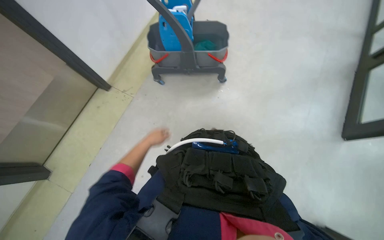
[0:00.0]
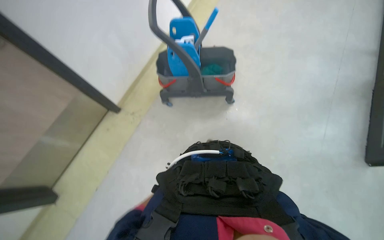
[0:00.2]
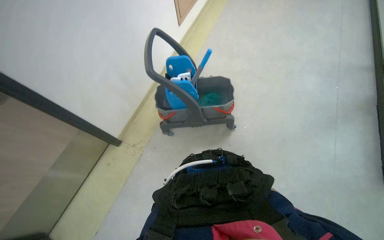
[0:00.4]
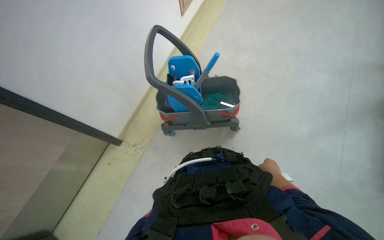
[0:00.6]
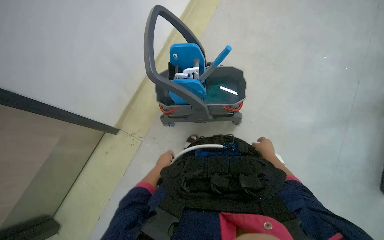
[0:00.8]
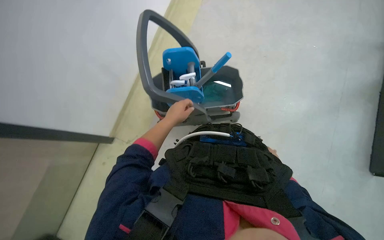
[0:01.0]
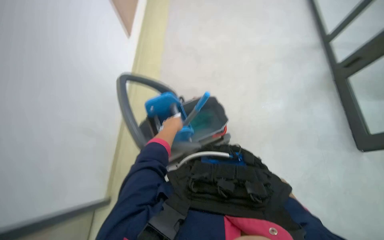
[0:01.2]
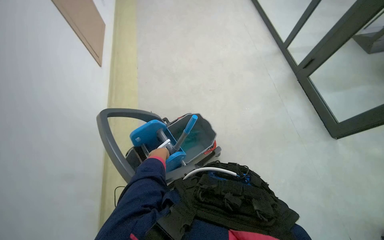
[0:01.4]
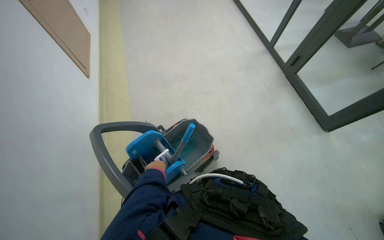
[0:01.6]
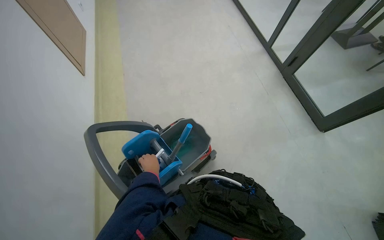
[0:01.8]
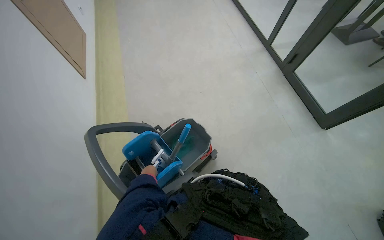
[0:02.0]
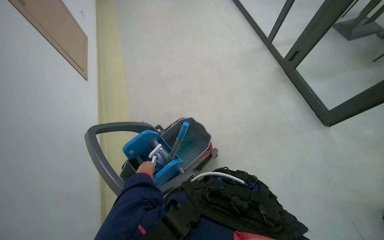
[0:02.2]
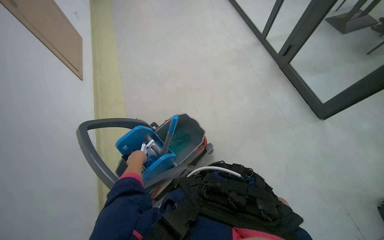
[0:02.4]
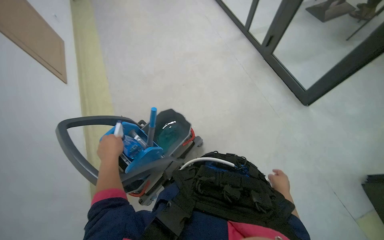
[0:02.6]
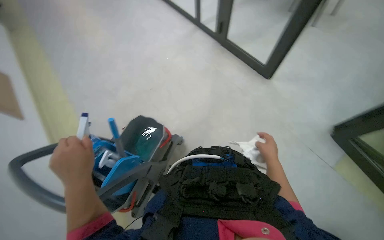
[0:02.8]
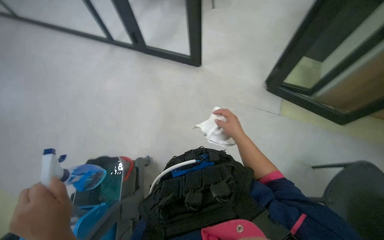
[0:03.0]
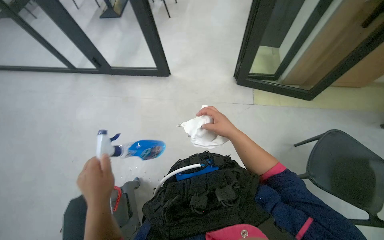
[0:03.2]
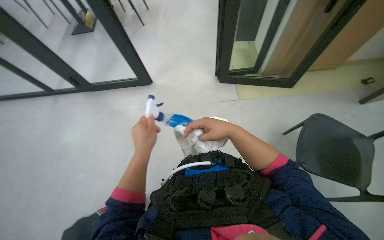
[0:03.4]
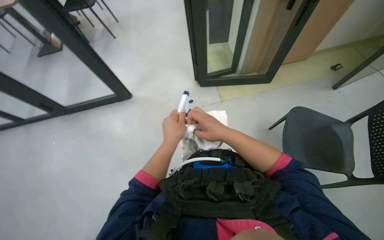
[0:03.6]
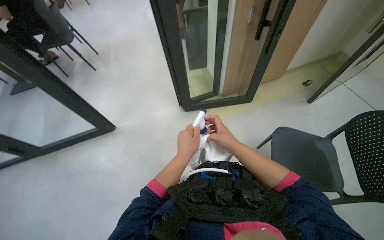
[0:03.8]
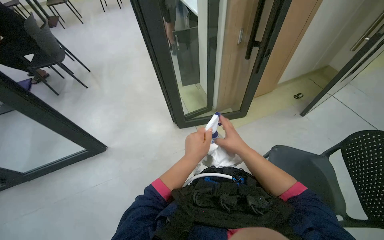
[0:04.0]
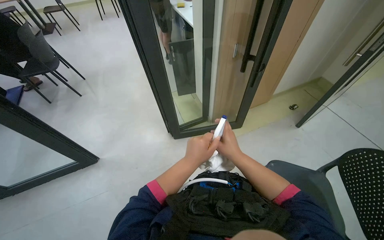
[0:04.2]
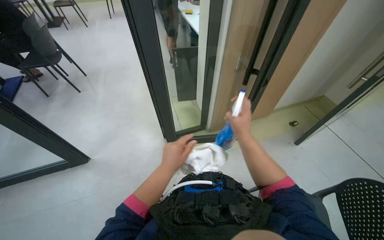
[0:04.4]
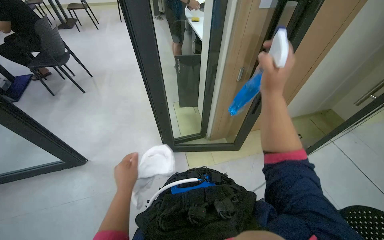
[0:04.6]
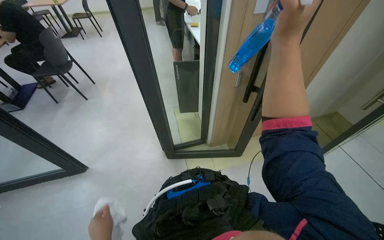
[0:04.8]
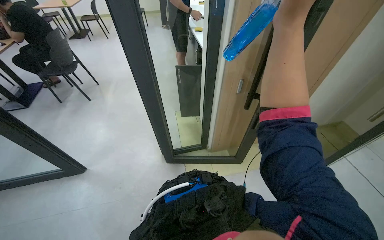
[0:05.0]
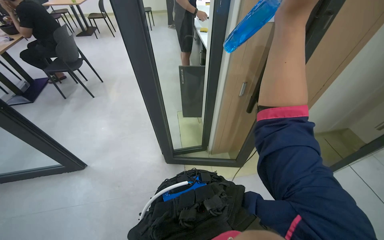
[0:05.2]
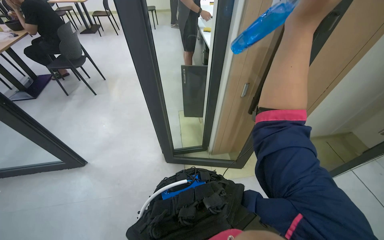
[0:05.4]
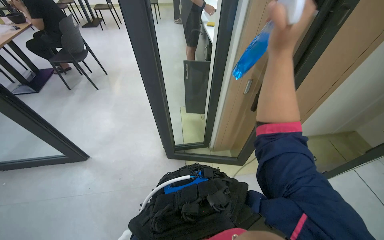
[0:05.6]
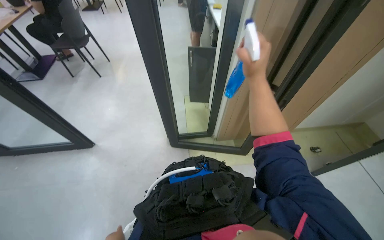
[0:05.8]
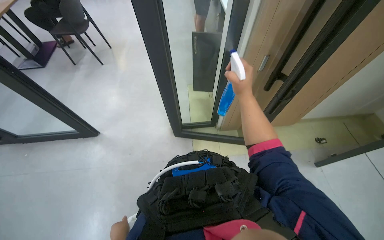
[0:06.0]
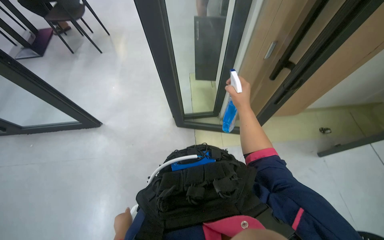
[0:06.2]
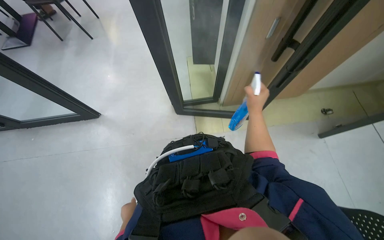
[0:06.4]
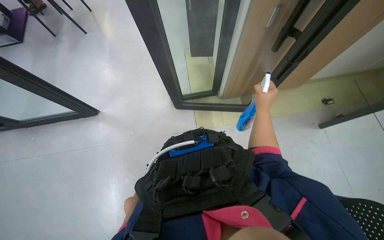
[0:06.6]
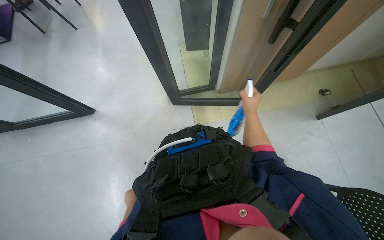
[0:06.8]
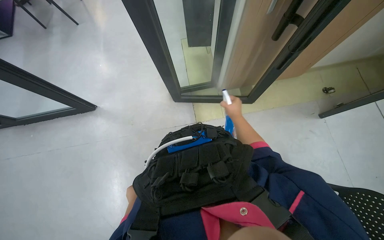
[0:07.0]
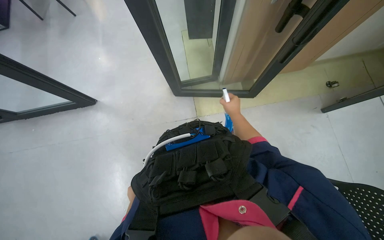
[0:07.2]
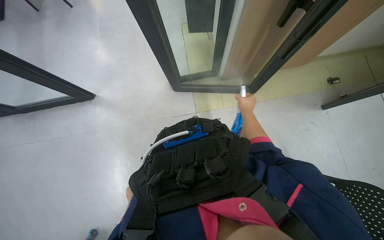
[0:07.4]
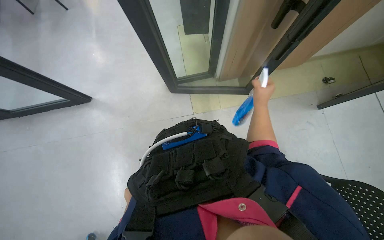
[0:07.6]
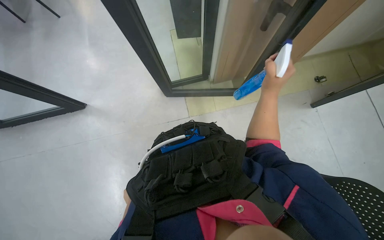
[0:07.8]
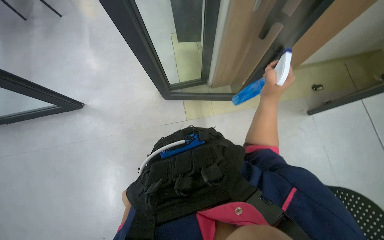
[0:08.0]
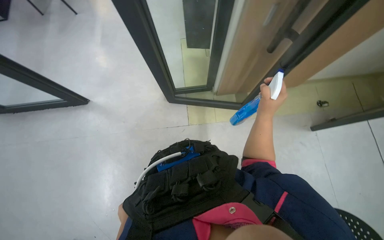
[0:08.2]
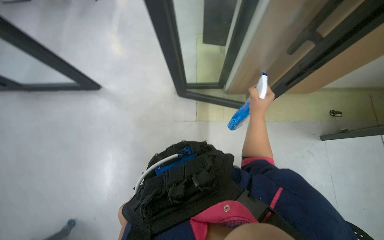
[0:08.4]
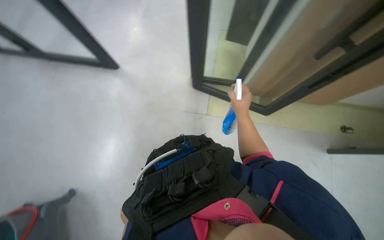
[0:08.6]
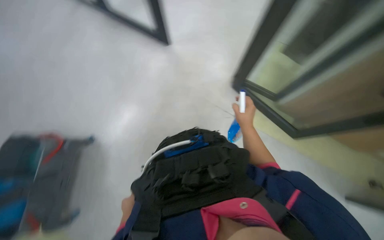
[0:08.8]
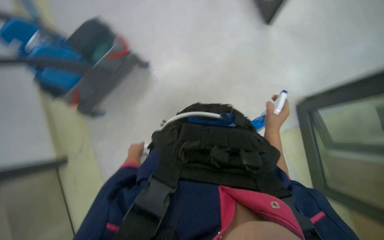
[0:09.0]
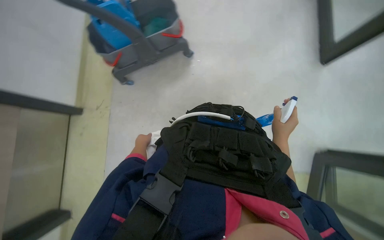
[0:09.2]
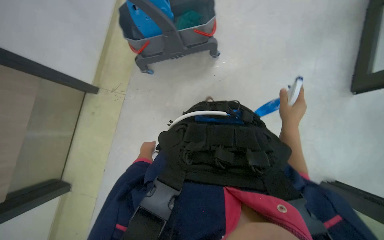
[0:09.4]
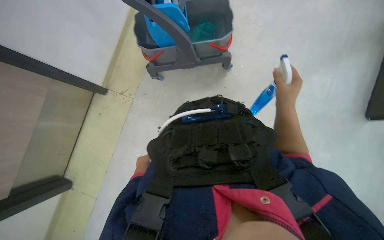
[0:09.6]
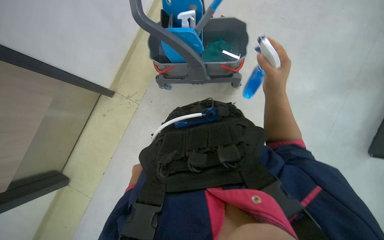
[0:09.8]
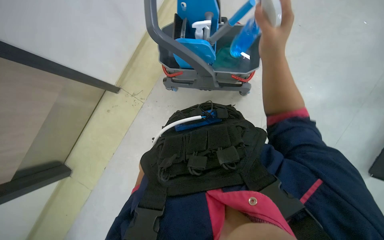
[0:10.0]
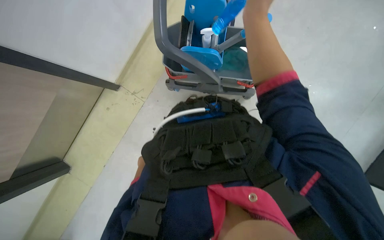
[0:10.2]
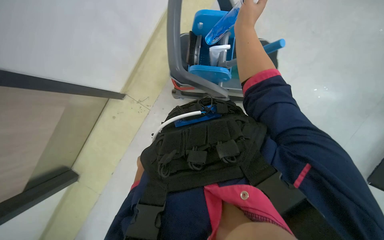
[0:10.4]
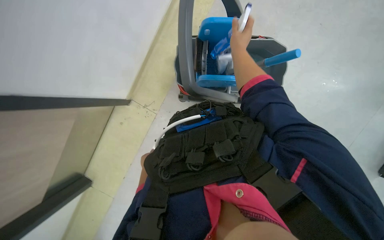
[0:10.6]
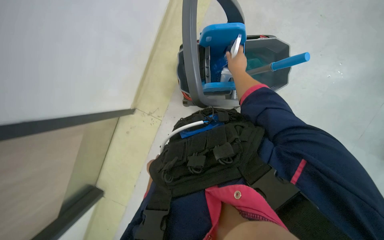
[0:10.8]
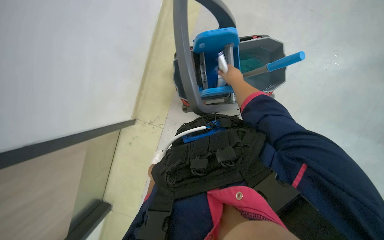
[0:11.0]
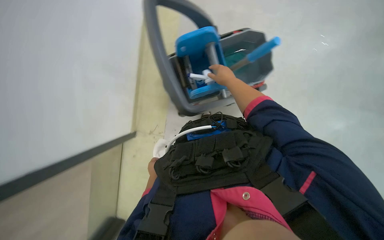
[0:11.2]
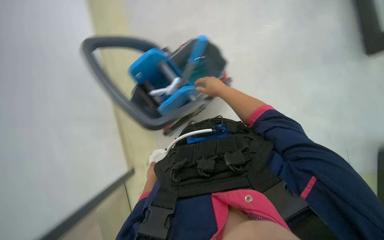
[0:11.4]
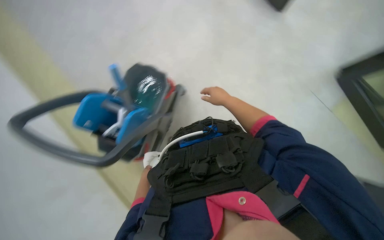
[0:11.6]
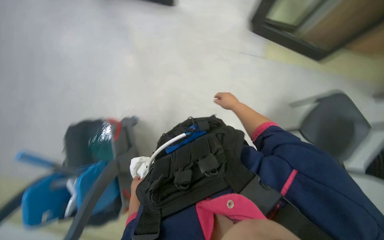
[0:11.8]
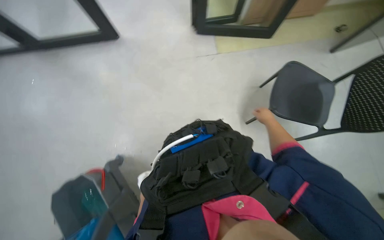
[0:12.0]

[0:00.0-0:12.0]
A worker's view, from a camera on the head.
Job: wiping surfaces.
The whole recording: Wiping glass partition. The worker sprays and wipes the glass partition with a cloth.
0:00.0 to 0:01.6: The camera pitches upward, by roughly 30 degrees.
0:01.6 to 0:03.0: The wearer's head swings some 30 degrees to the right.
0:03.0 to 0:04.4: The camera travels about 50 cm. The head turns to the right by roughly 40 degrees. The wearer looks approximately 20 degrees further upward.
0:04.4 to 0:06.0: The right hand goes approximately 20 cm up the picture.
0:06.0 to 0:07.6: The view tips downward by roughly 20 degrees. The right hand goes some 20 cm farther from the camera and to the right.
0:07.6 to 0:09.0: The scene turns about 30 degrees clockwise in the picture.
0:09.0 to 0:10.4: The wearer's head swings approximately 45 degrees to the left. The view tips upward by approximately 10 degrees.
0:10.4 to 0:12.0: Everything in view rotates about 45 degrees counterclockwise.

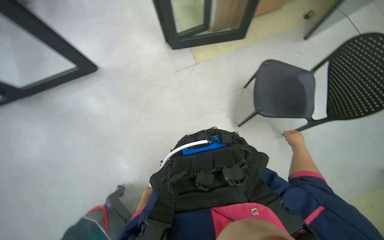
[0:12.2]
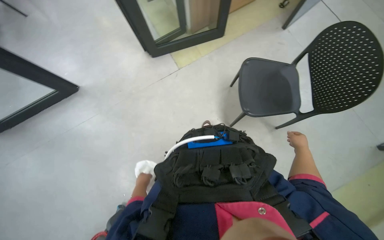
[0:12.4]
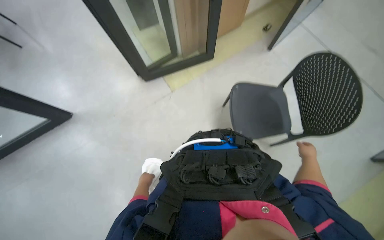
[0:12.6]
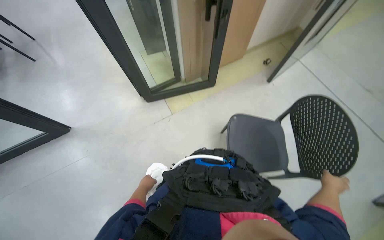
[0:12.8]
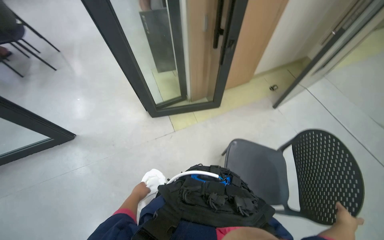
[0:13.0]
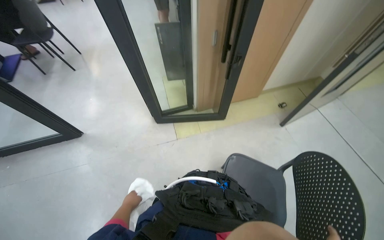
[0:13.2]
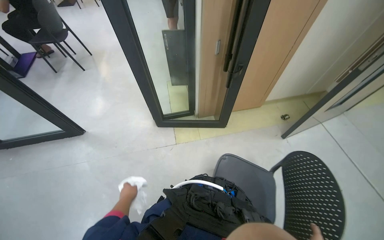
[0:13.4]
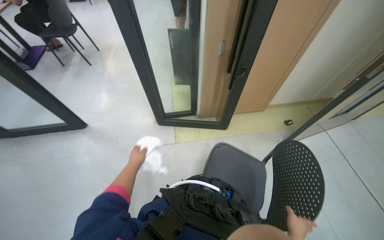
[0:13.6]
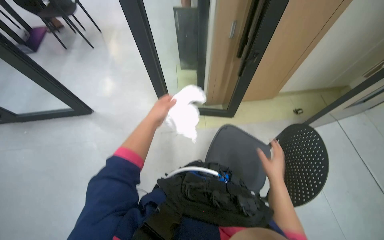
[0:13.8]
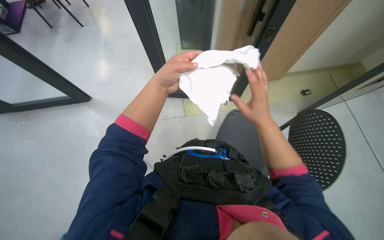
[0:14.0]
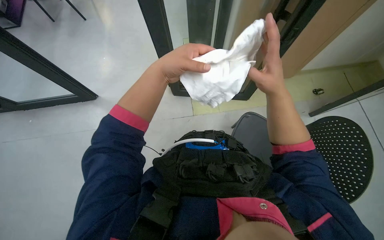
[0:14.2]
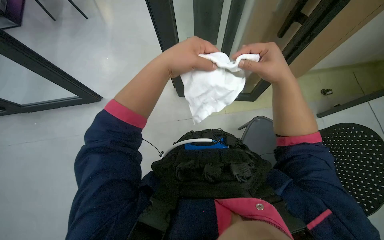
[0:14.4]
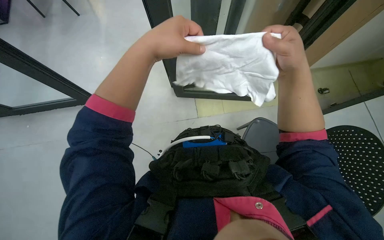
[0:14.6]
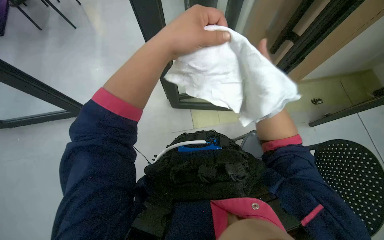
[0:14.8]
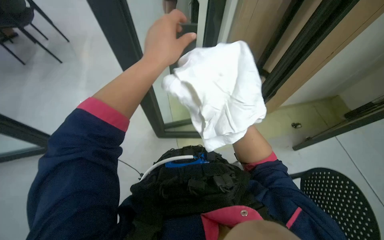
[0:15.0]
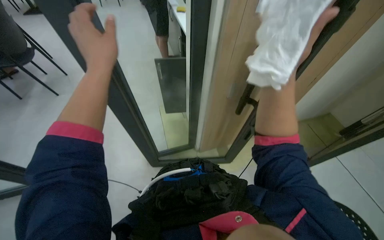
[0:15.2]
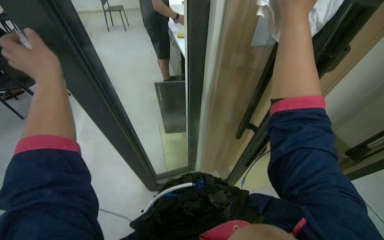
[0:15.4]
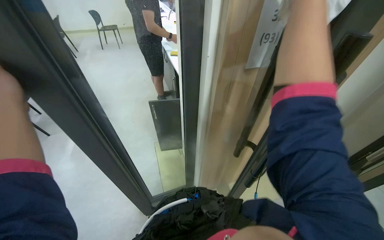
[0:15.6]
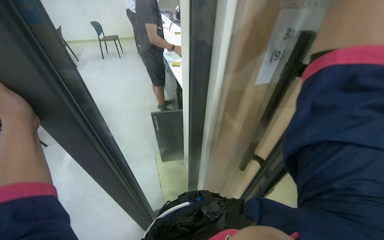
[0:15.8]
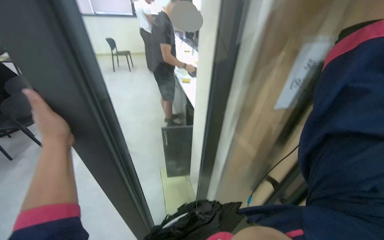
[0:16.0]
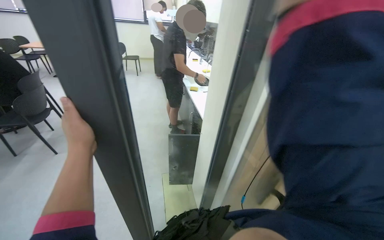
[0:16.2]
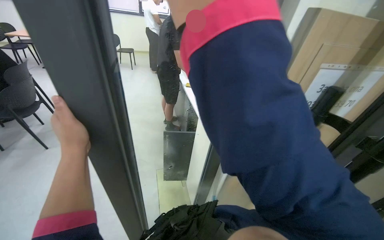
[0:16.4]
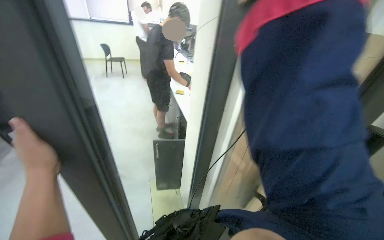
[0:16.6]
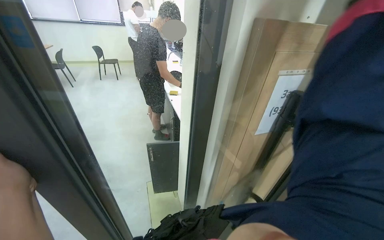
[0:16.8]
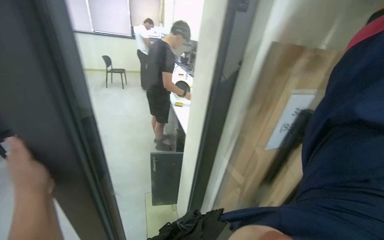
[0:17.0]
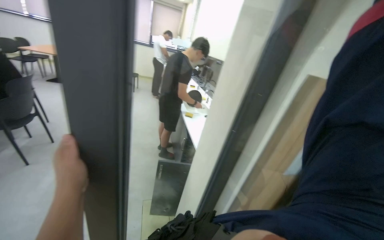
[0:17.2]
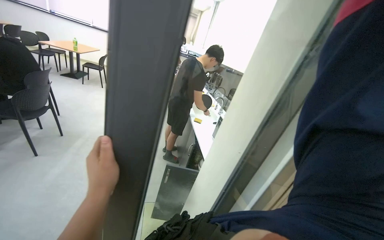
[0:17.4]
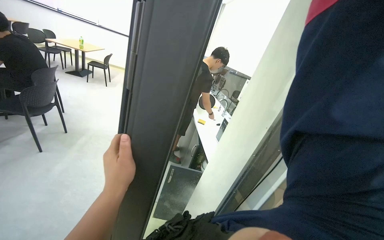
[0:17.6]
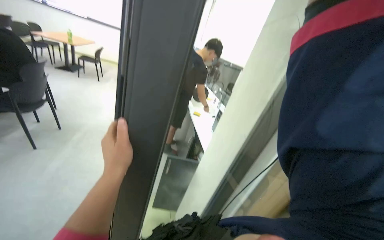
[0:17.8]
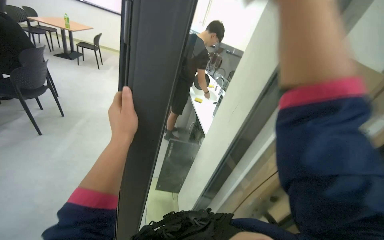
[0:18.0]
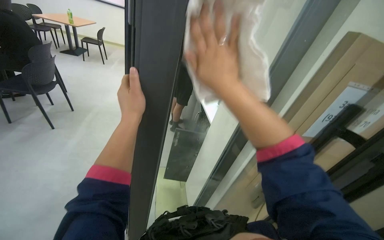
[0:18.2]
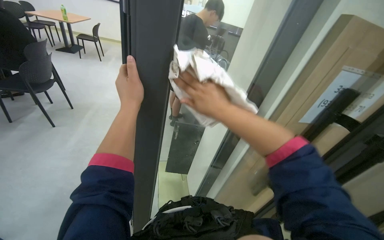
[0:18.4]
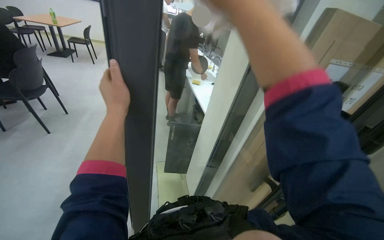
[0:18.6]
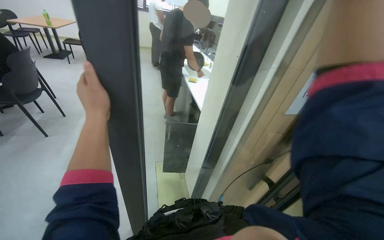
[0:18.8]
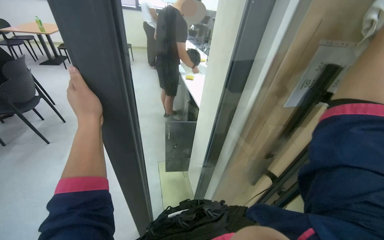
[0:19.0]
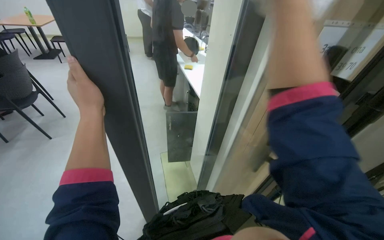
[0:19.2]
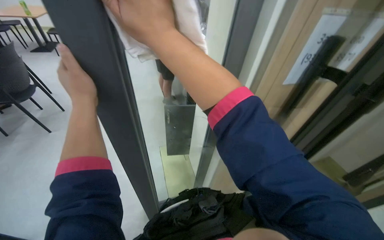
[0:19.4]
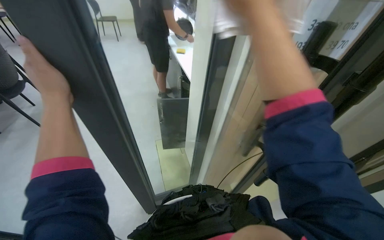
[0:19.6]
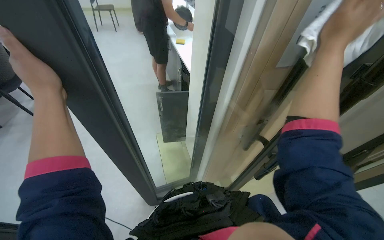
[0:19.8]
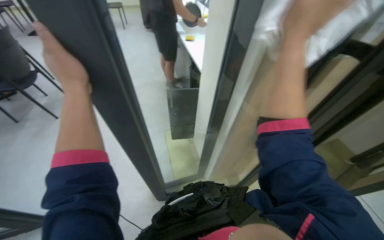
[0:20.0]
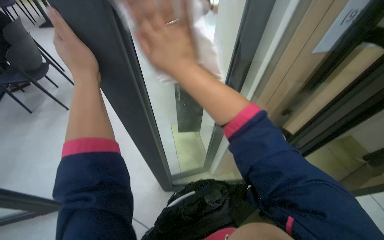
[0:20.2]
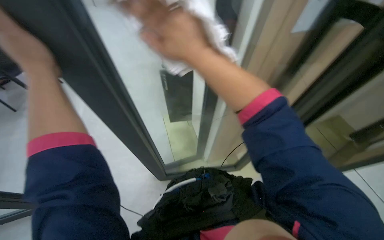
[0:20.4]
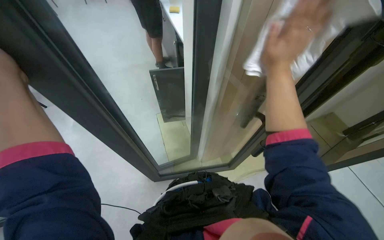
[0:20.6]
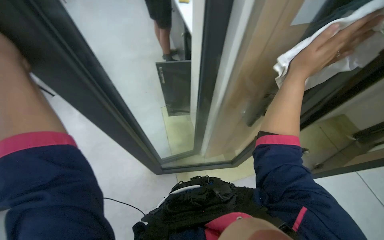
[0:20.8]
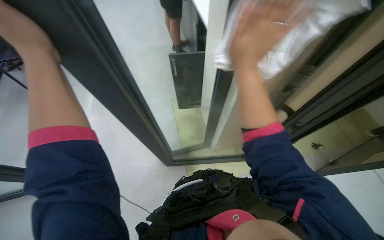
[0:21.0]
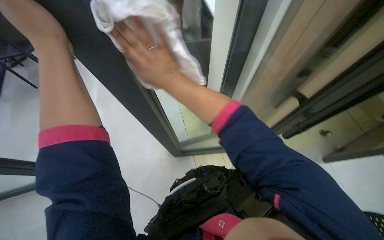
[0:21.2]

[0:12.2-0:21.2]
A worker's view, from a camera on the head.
Job: wiping surfaces.
The whole recording: Wiping glass partition. The worker sprays and wipes the glass partition with a cloth.
0:12.2 to 0:13.8: The view tips upward by approximately 20 degrees.
0:13.8 to 0:15.2: The wearer looks roughly 15 degrees further upward.
0:15.2 to 0:16.6: The view tips upward by about 25 degrees. The left hand goes some 10 cm to the left.
0:18.2 to 0:19.8: The camera pitches downward, by approximately 15 degrees.
0:19.8 to 0:21.2: The view tilts some 20 degrees downward.
